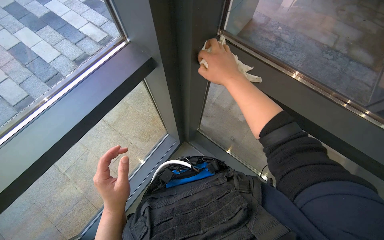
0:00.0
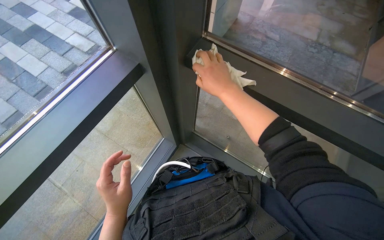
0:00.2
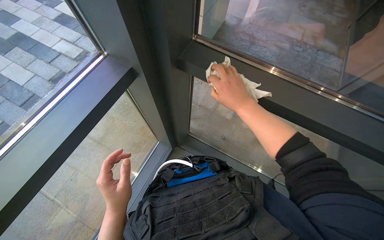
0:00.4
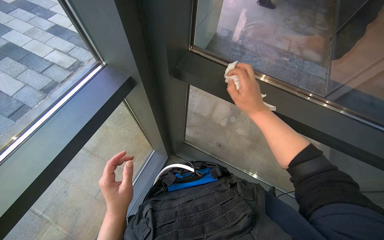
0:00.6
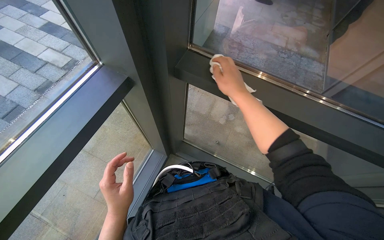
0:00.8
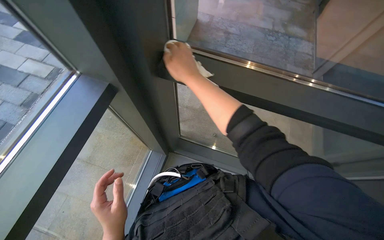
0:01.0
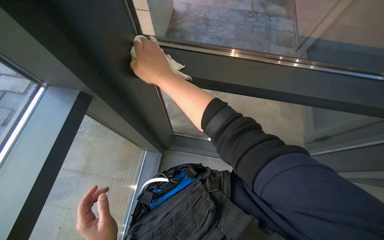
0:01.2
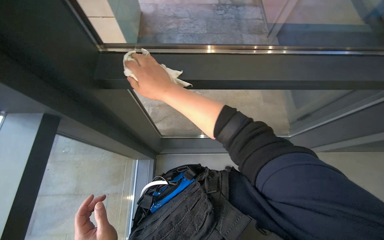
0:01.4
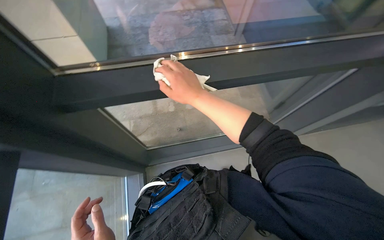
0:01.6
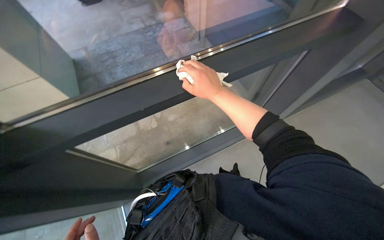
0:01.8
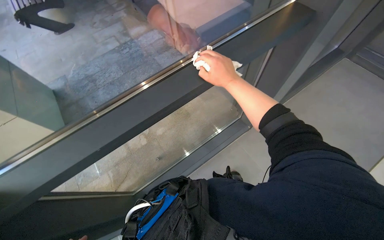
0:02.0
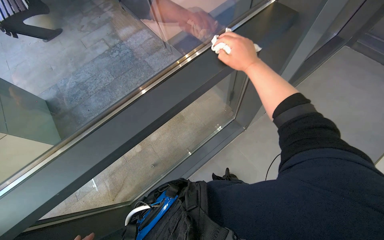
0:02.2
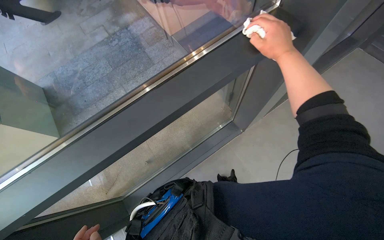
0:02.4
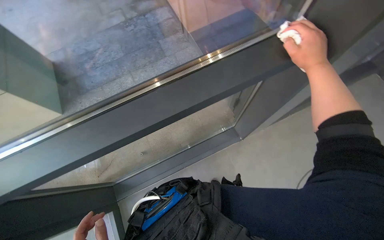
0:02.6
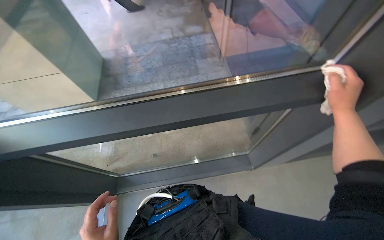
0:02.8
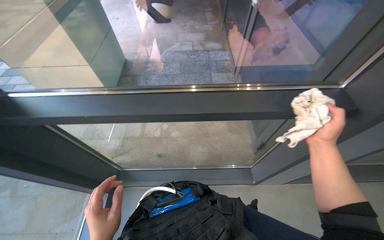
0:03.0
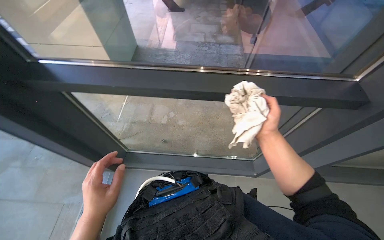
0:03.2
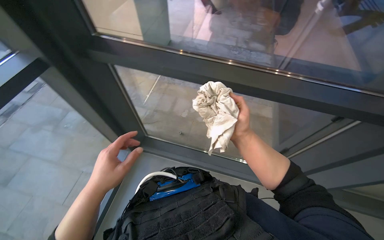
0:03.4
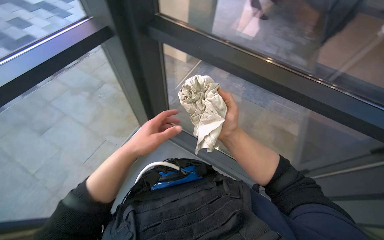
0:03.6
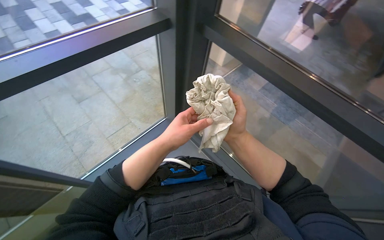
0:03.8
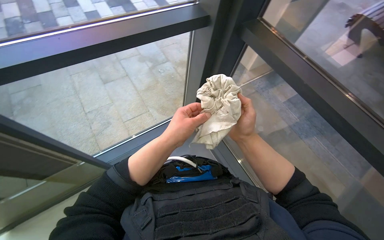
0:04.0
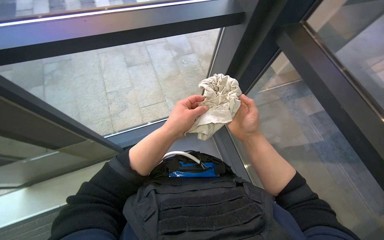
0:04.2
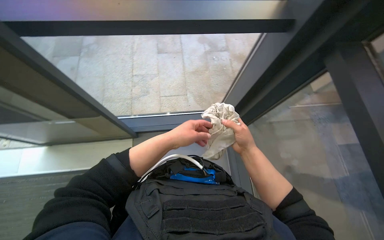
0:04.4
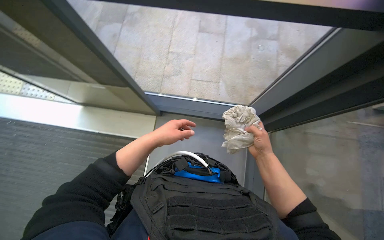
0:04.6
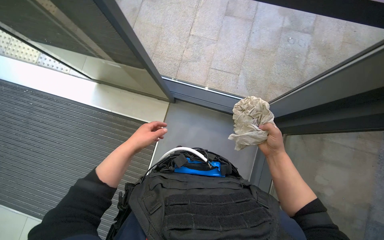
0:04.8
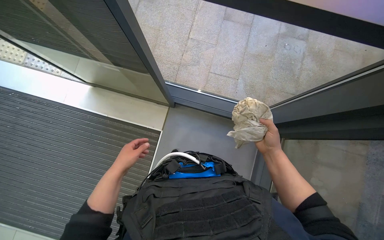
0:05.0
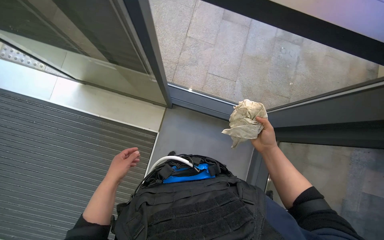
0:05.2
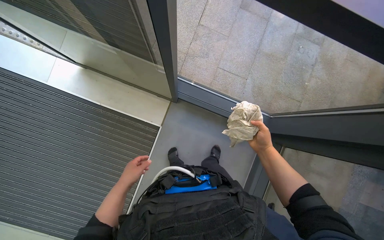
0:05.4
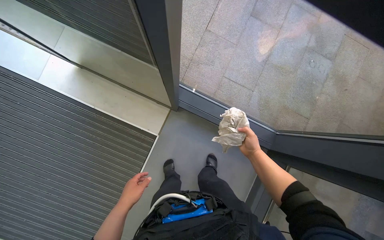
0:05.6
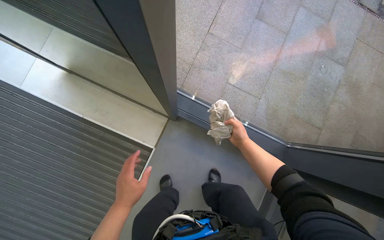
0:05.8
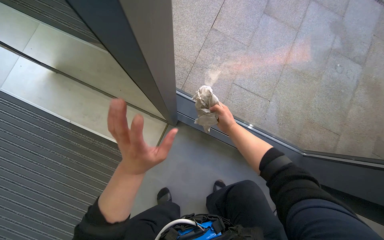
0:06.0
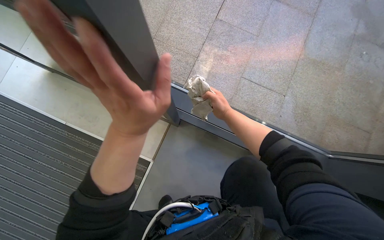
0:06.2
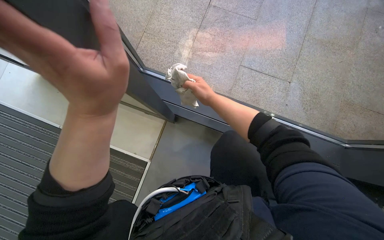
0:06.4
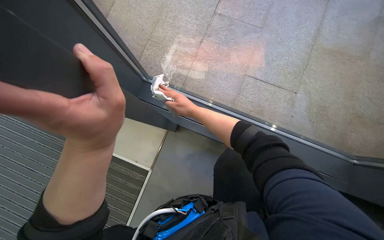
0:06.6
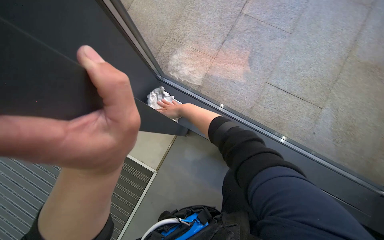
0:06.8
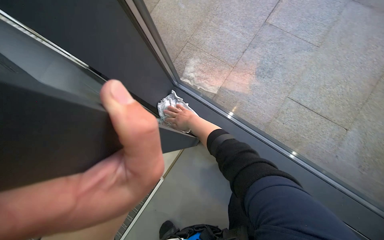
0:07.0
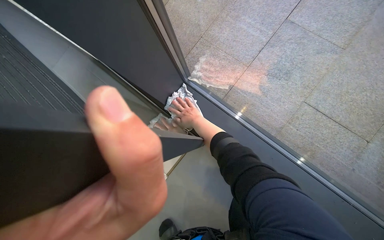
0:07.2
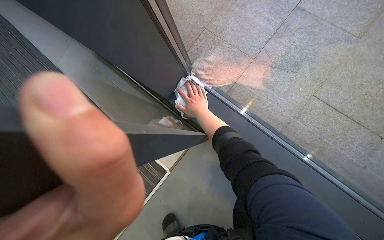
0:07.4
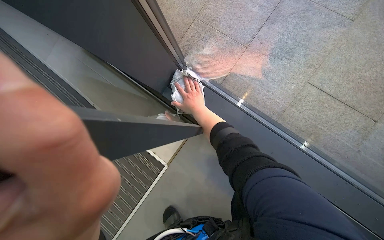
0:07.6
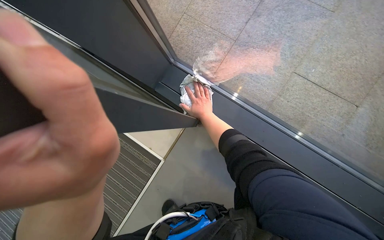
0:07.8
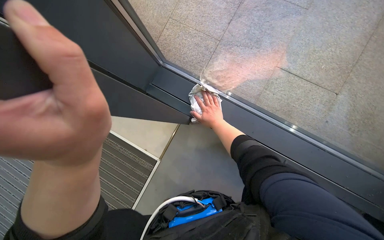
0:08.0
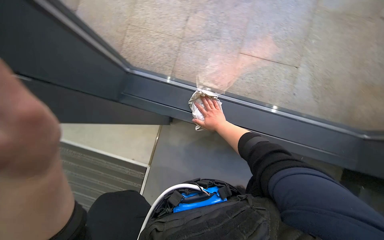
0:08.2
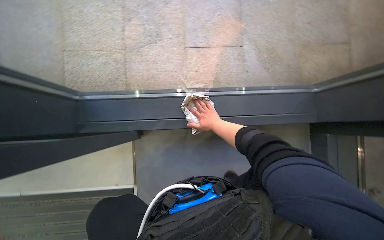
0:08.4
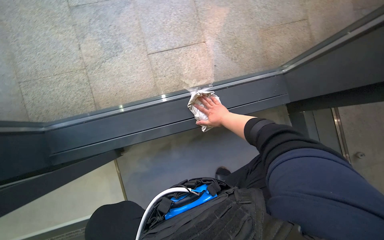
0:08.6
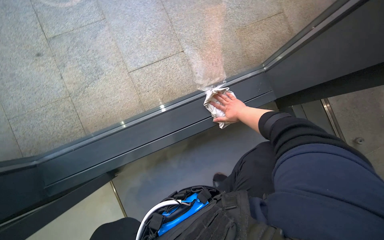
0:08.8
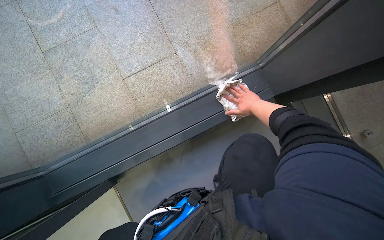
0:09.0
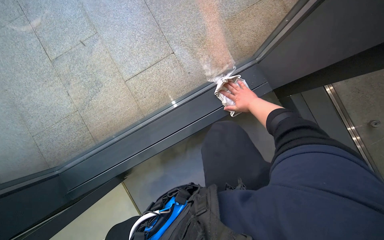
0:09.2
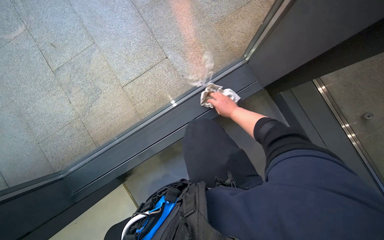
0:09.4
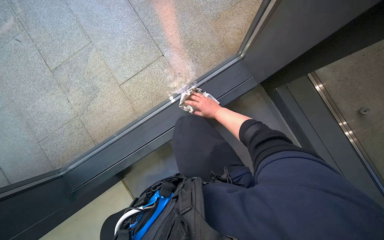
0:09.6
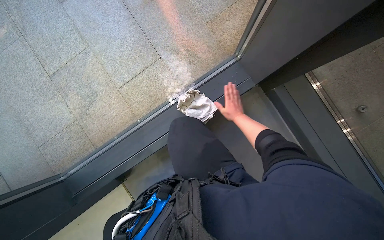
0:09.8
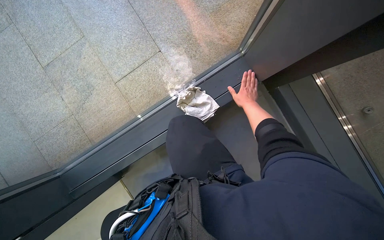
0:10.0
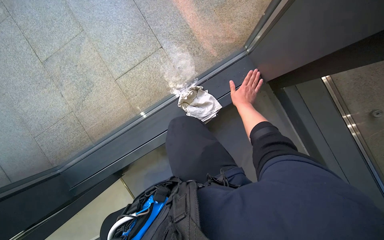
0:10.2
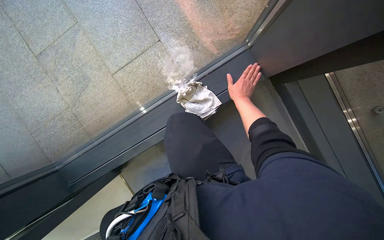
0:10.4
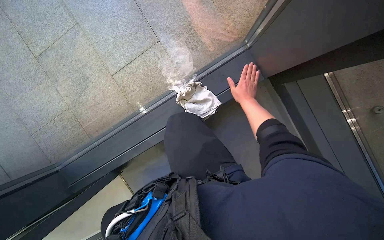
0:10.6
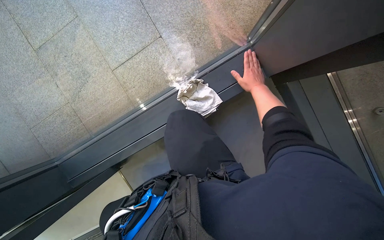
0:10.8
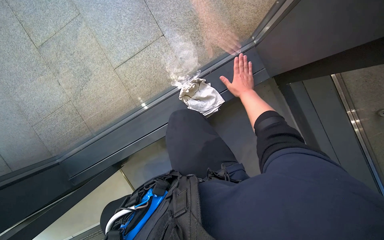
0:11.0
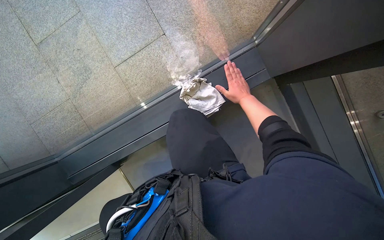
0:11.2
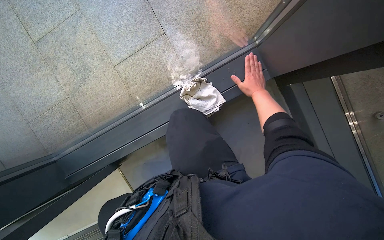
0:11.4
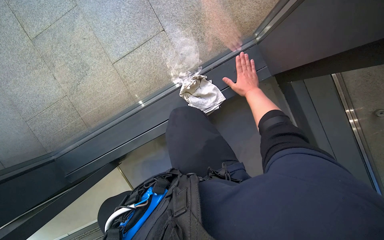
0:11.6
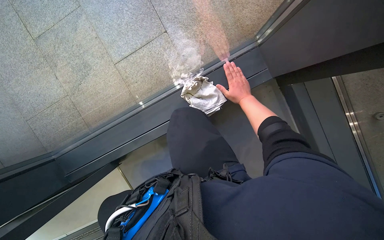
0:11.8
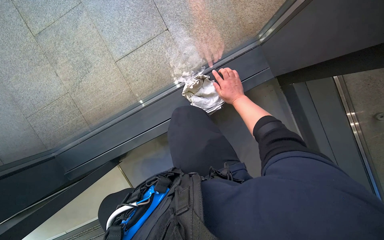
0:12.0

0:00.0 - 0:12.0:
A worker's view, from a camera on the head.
Job: cleaning windows.
The whole recording: Cleaning window frame. The worker dips a cloth into a bucket and wipes the window frame.
0:00.0 - 0:01.6: The head rotates approximately 50 degrees to the right.
0:04.4 - 0:06.0: The head travels about 40 cm. The head rotates some 25 degrees to the left.
0:06.0 - 0:07.6: The camera is aimed about 20 degrees further to the left. The right hand goes approximately 20 cm to the left.
0:07.6 - 0:09.0: The wearer looks about 65 degrees further to the right.

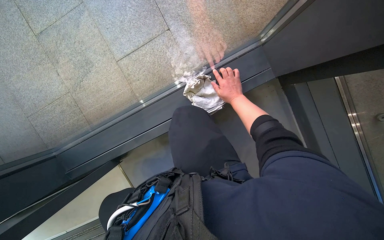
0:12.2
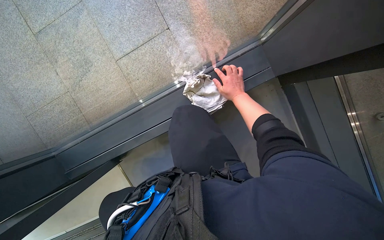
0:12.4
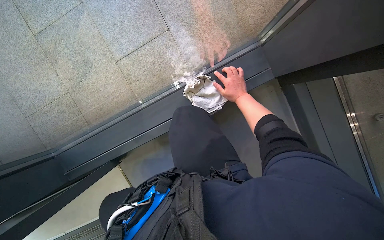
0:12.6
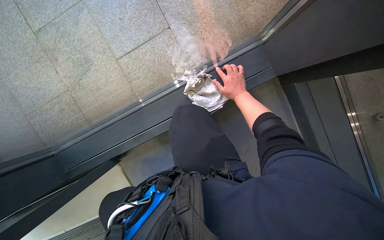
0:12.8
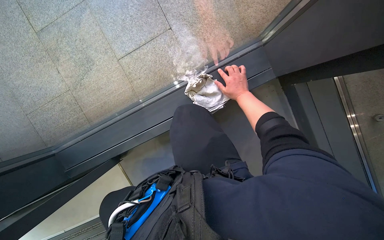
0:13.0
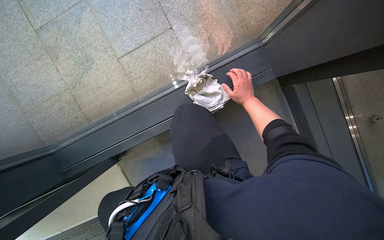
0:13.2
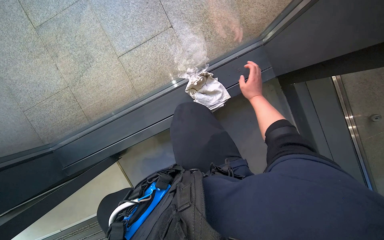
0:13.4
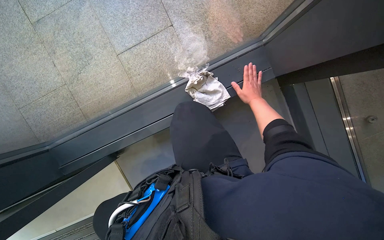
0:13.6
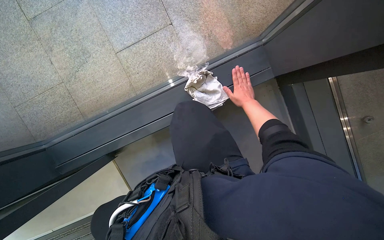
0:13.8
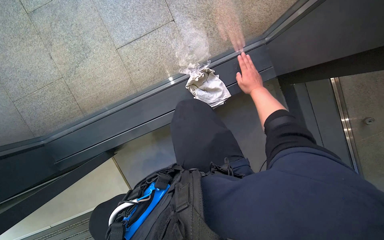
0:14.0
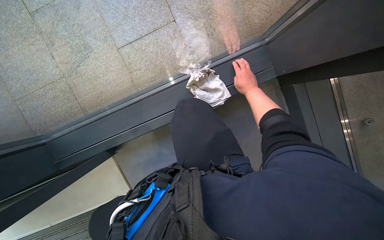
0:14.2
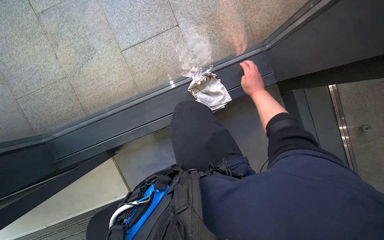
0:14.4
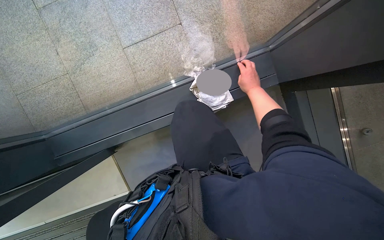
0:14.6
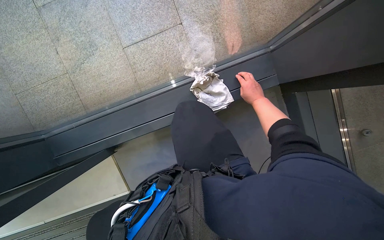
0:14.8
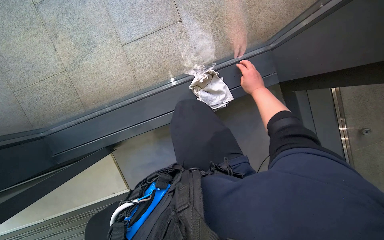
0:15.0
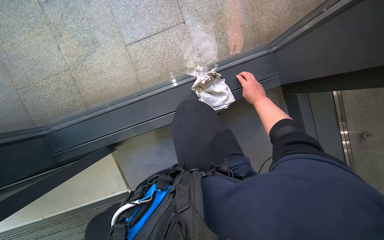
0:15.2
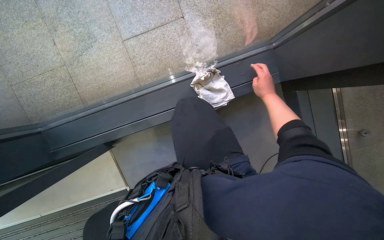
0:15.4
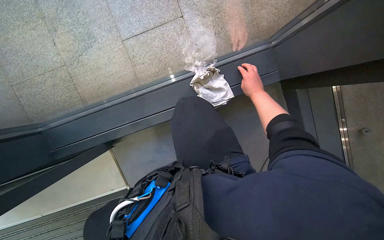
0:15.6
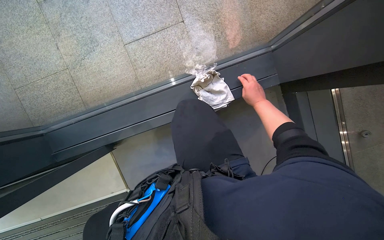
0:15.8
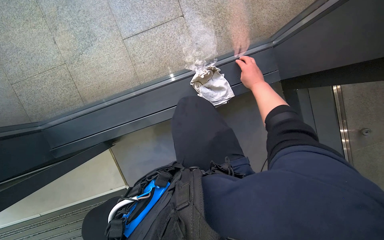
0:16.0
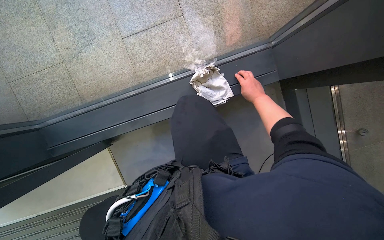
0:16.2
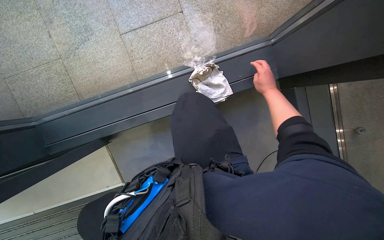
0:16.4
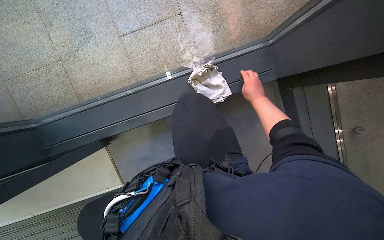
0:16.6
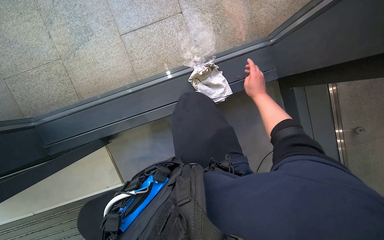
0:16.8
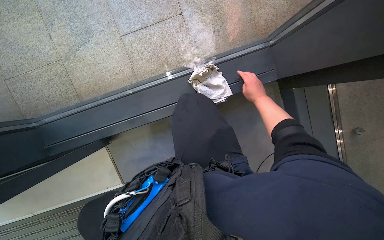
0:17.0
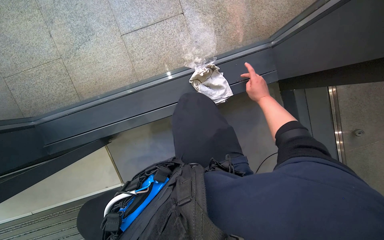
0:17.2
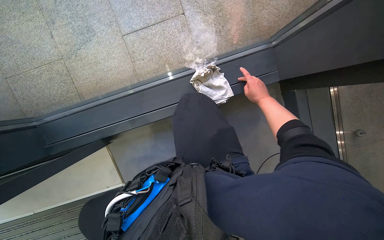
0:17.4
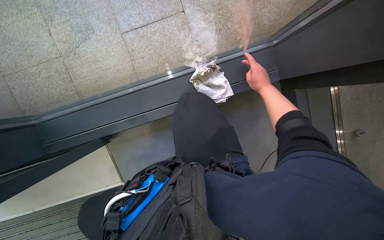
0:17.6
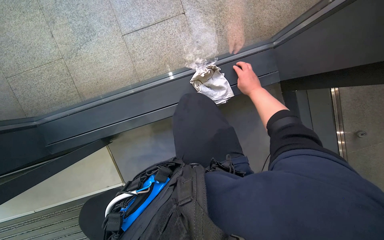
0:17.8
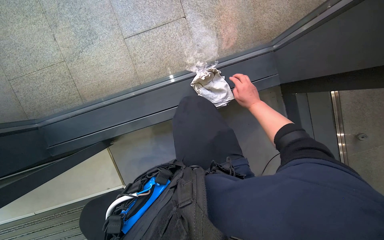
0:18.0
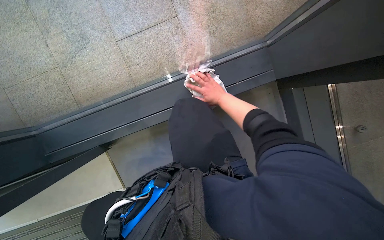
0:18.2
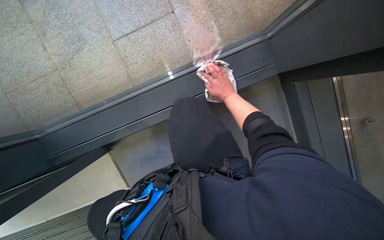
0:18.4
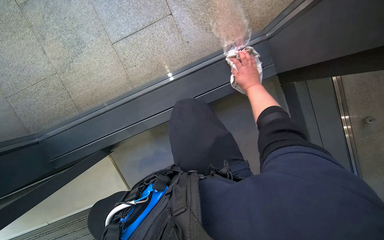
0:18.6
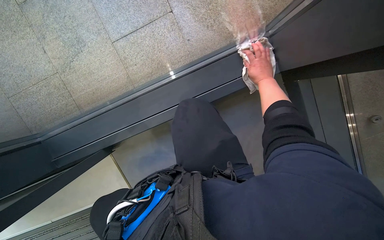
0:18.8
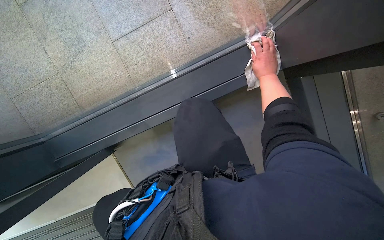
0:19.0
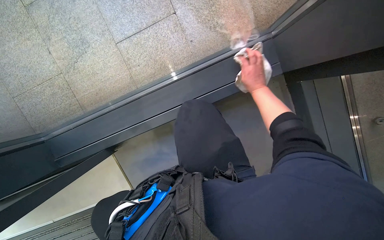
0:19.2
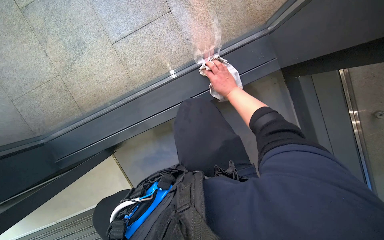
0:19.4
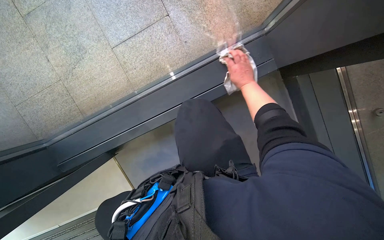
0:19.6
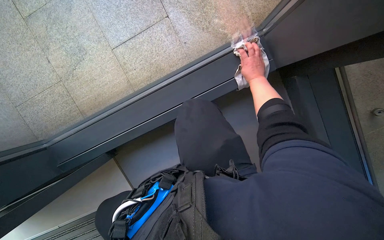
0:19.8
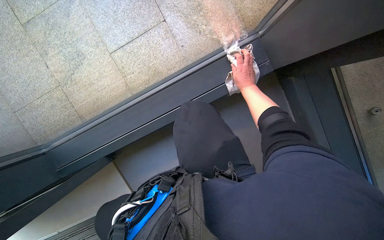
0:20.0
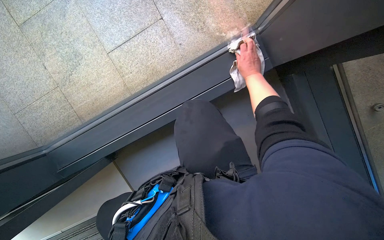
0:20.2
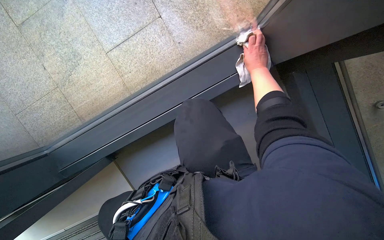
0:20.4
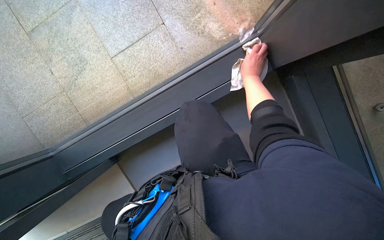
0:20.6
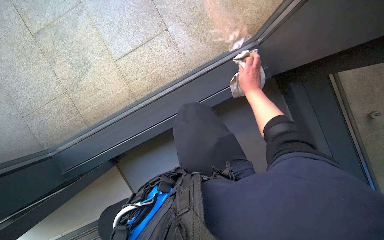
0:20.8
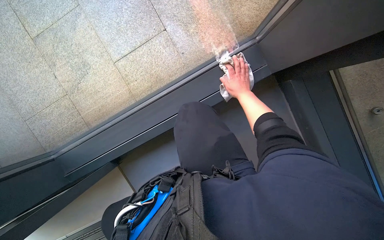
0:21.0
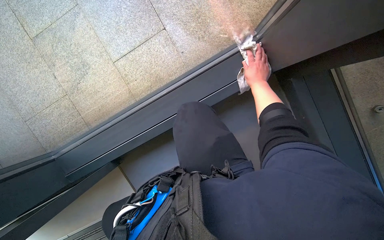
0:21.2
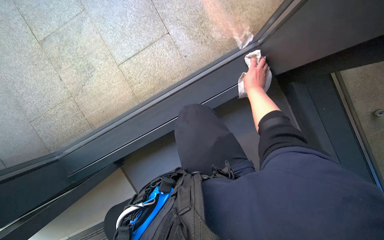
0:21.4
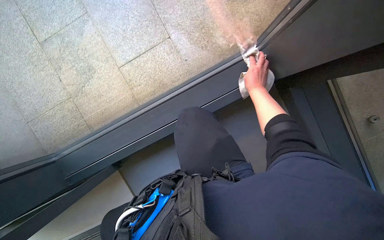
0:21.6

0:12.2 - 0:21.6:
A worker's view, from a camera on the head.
Job: cleaning windows.
The whole recording: Cleaning window frame. The worker dips a cloth into a bucket and wipes the window frame.
0:17.0 - 0:18.4: The right hand goes roughly 15 cm to the left.
0:18.4 - 0:20.0: The right hand moves left and right over roughly 15 cm, changing direction 2 times.
0:20.0 - 0:21.6: The right hand is displaced nearer to the camera by approximately 10 cm.
